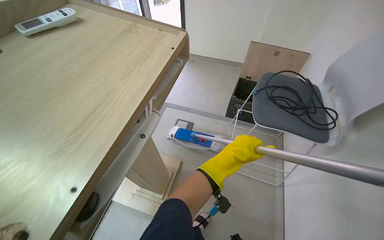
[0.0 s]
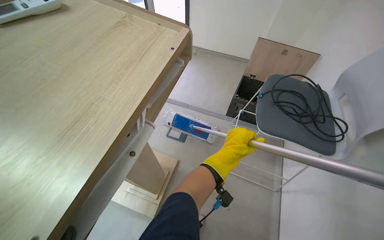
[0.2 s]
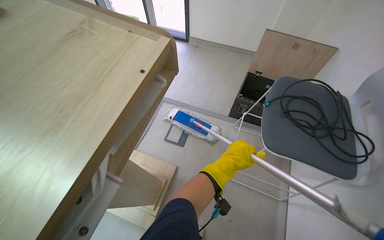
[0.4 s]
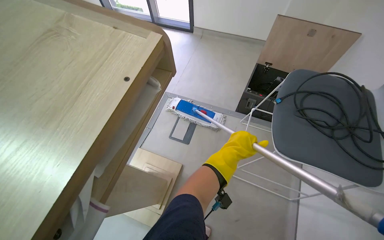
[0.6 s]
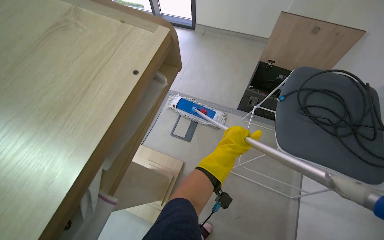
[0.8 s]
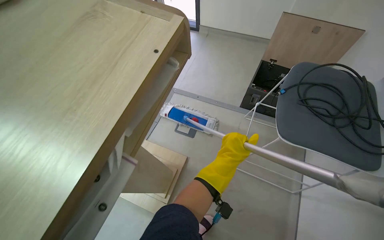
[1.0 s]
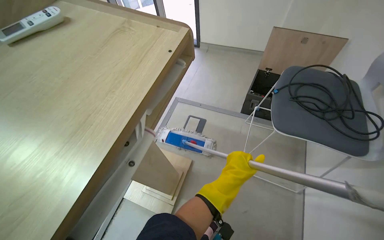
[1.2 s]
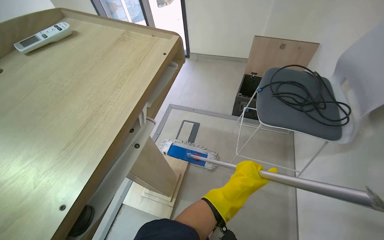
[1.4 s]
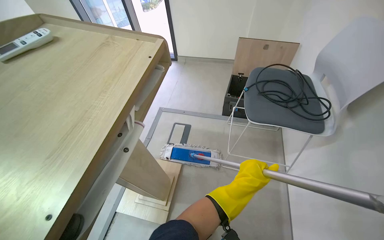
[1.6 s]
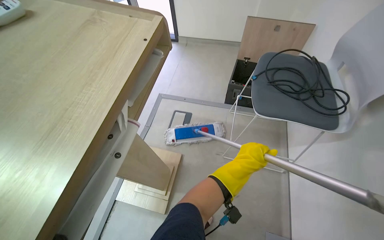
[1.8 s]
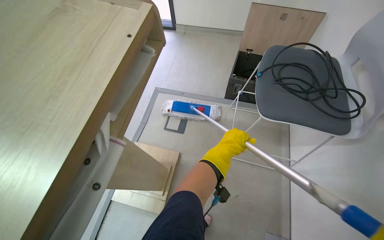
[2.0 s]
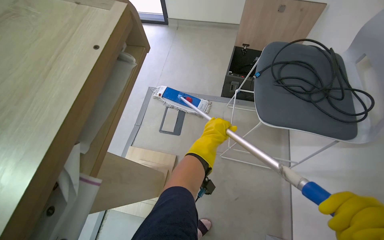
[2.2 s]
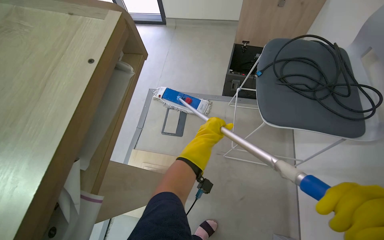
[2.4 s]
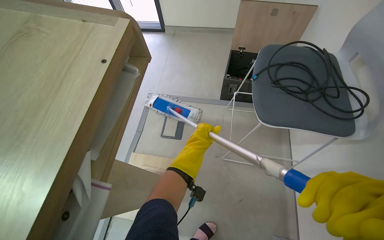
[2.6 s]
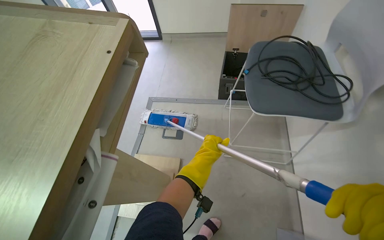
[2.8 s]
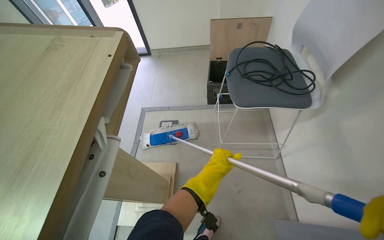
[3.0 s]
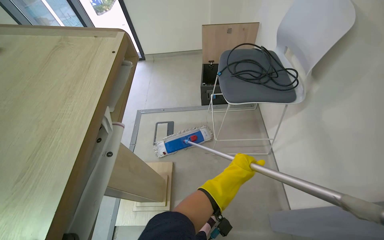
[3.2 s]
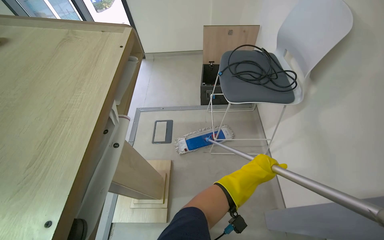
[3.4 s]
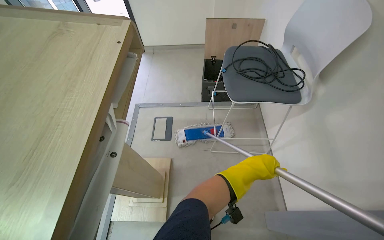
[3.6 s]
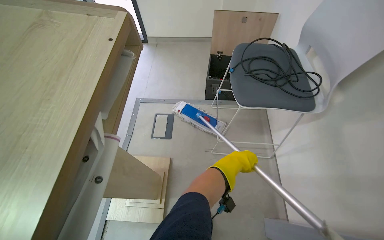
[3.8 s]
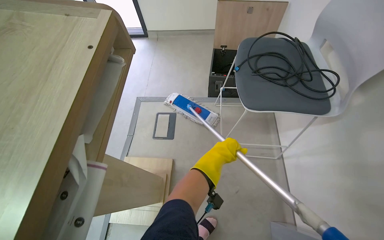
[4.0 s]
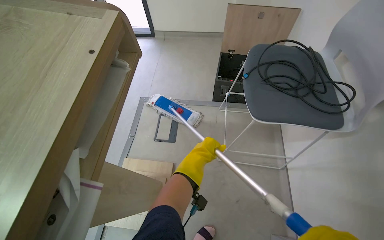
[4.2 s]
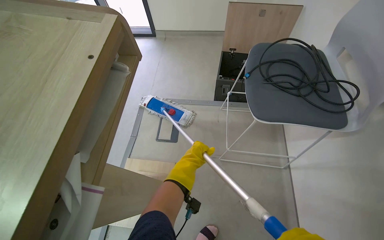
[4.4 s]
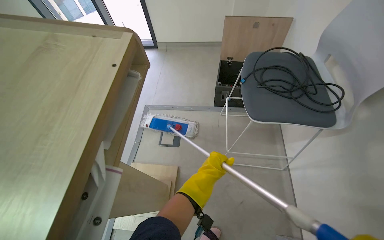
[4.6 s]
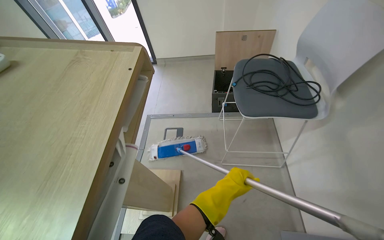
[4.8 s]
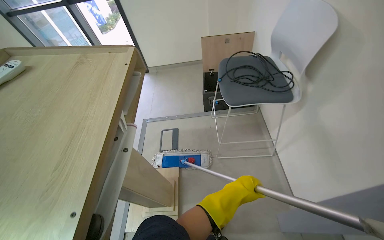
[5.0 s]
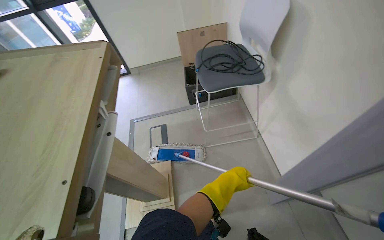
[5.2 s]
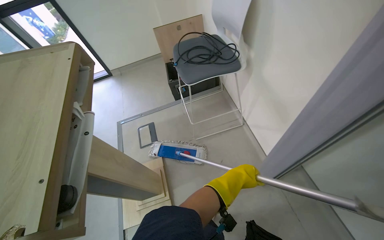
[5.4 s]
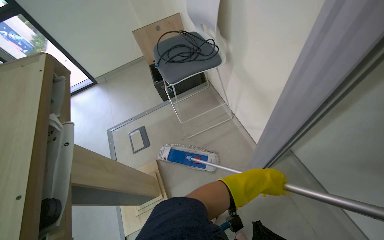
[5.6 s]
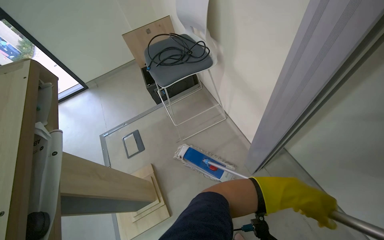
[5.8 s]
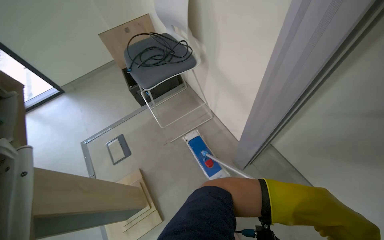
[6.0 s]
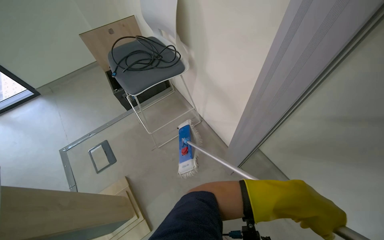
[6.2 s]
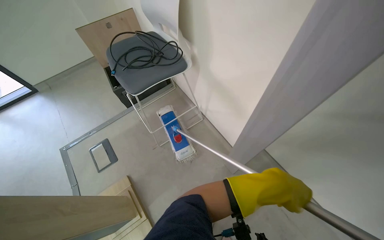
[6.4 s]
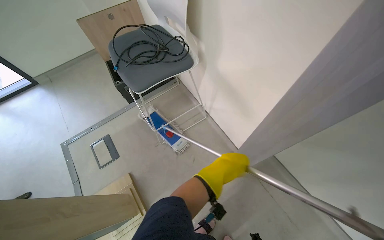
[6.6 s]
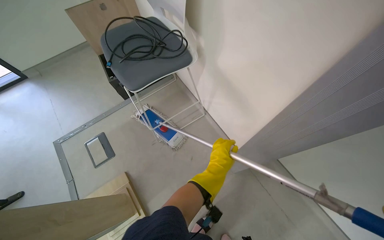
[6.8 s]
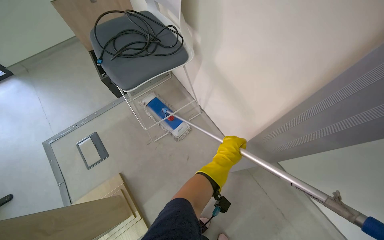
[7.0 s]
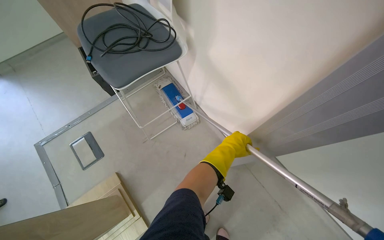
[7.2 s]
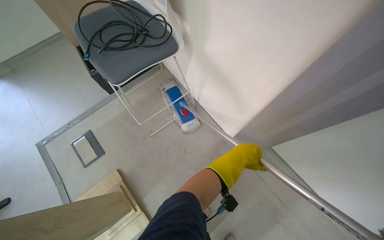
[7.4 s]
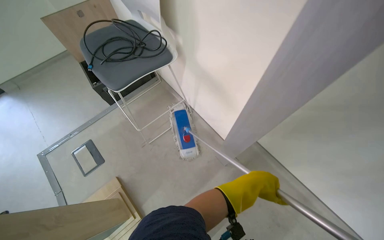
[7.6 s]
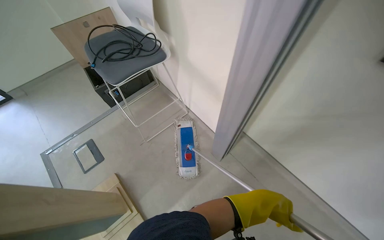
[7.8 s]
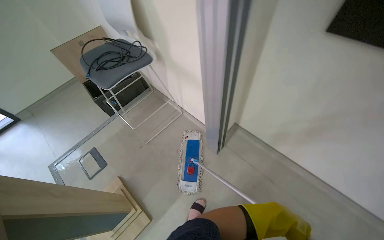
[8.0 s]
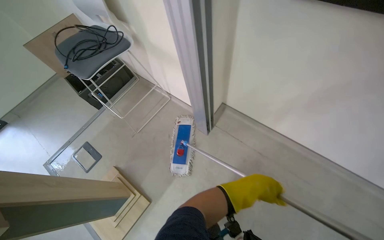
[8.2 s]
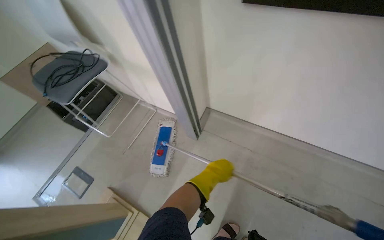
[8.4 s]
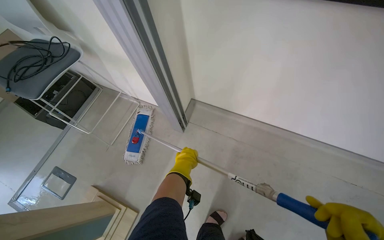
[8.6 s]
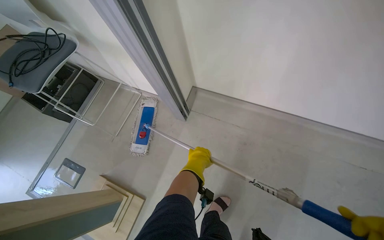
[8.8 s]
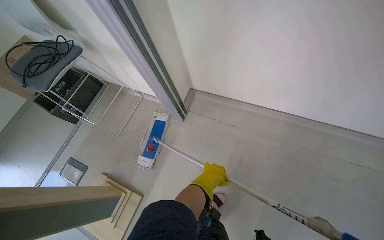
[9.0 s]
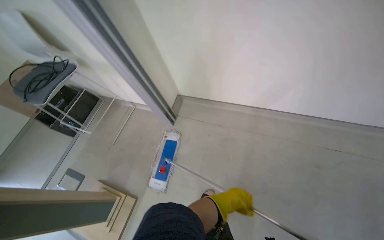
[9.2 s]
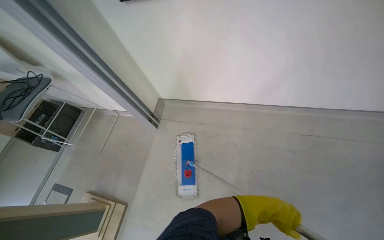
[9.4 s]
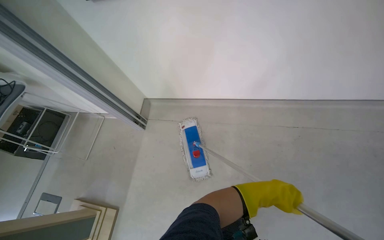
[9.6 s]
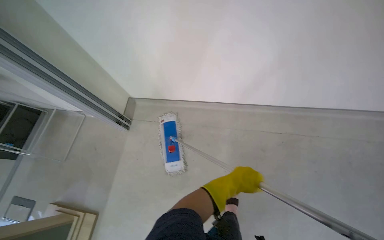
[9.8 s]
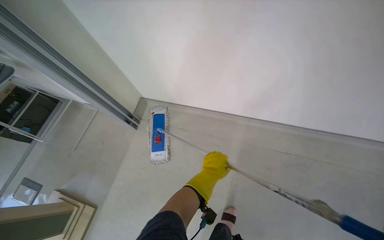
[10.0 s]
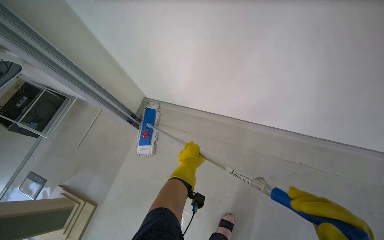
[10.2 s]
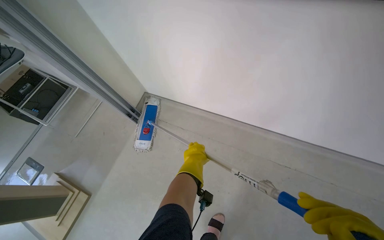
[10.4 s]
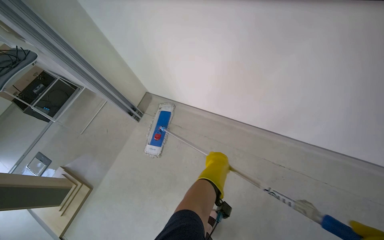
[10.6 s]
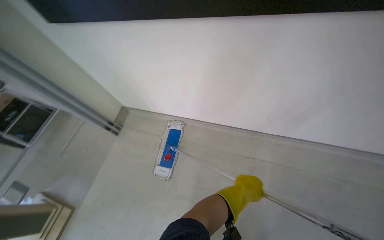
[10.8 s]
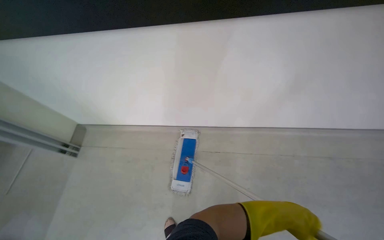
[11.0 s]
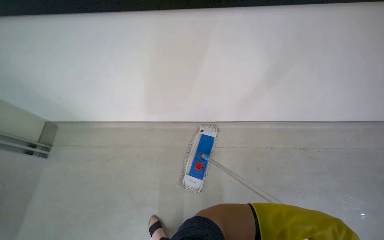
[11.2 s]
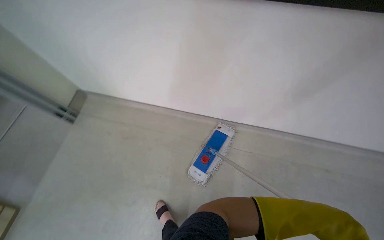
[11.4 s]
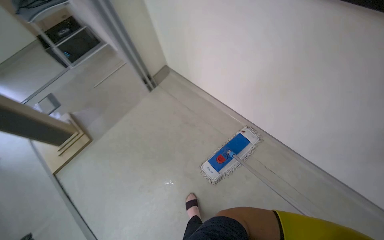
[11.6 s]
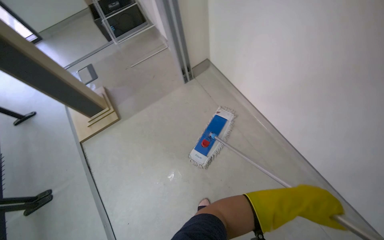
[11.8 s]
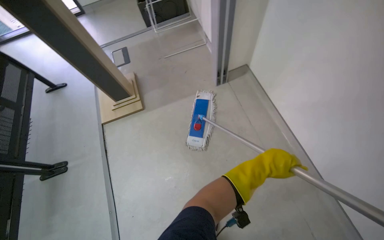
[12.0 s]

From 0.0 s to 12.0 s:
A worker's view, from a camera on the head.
Job: mopping floor.
The whole recording: Mopping front classroom floor. The worker mops the floor in the front section of the classroom.
From 3.0 s to 4.4 s: The left hand heads to the left, covering approximately 10 cm.
From 4.4 s to 6.0 s: The camera travels roughly 40 cm. The head turns to the right by some 40 degrees.
From 6.0 s to 7.6 s: The left hand is displaced farther from the camera by some 20 cm.
From 7.6 s to 9.0 s: The wearer moves approximately 60 cm. Everything in view rotates about 25 degrees counterclockwise.
From 9.0 s to 10.4 s: The head travels to the right, about 50 cm.
From 10.4 s to 12.0 s: The wearer's head swings approximately 25 degrees to the left.

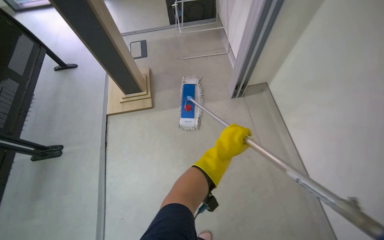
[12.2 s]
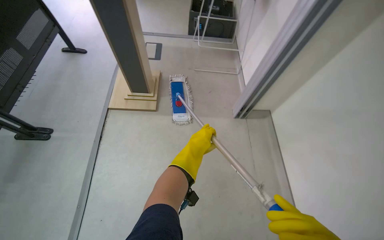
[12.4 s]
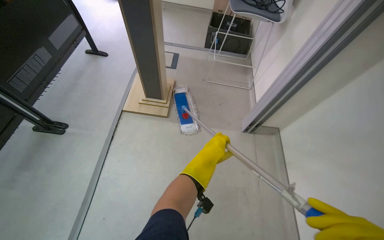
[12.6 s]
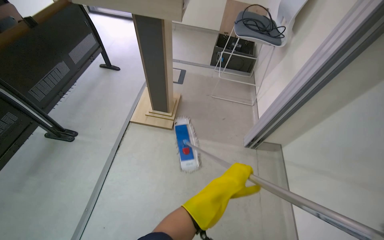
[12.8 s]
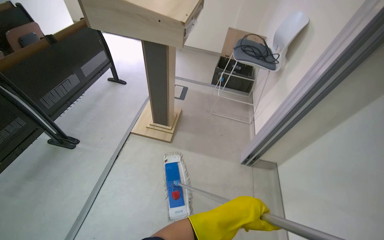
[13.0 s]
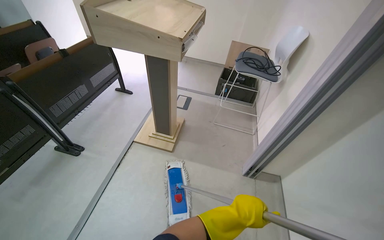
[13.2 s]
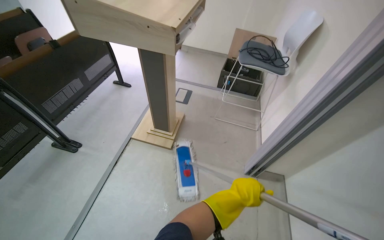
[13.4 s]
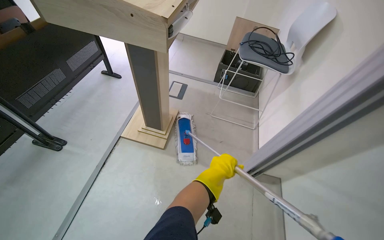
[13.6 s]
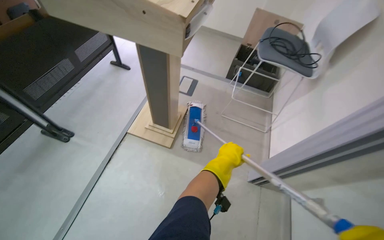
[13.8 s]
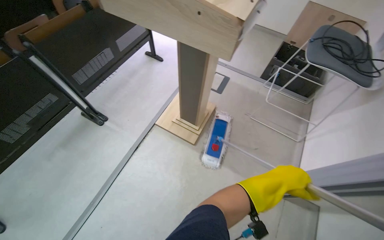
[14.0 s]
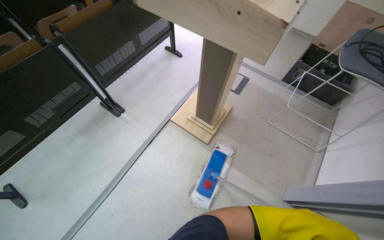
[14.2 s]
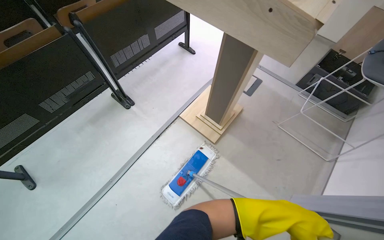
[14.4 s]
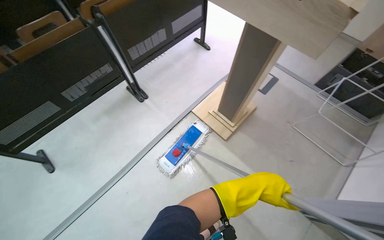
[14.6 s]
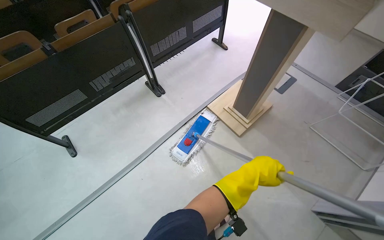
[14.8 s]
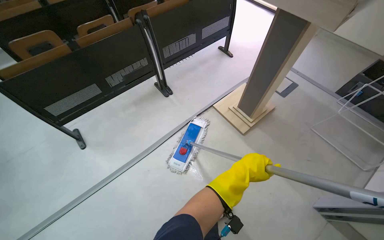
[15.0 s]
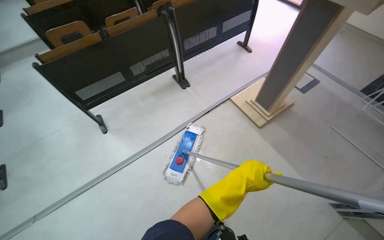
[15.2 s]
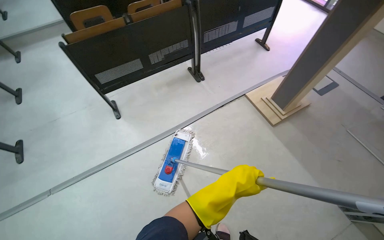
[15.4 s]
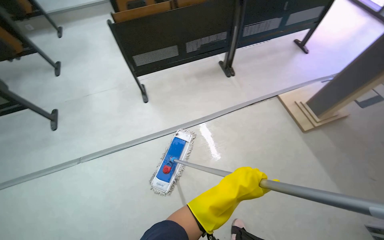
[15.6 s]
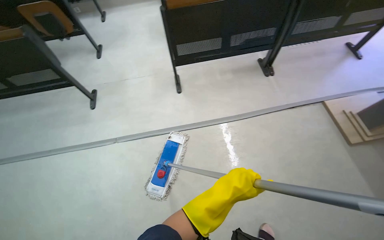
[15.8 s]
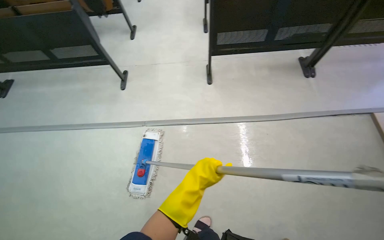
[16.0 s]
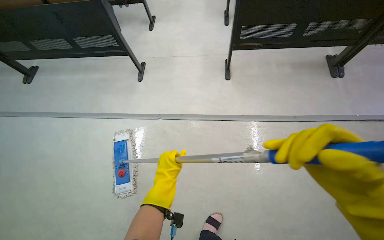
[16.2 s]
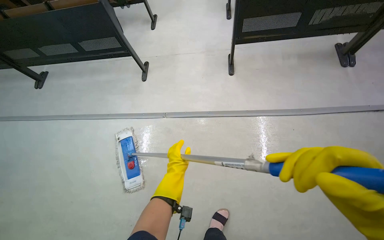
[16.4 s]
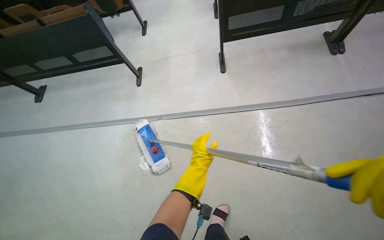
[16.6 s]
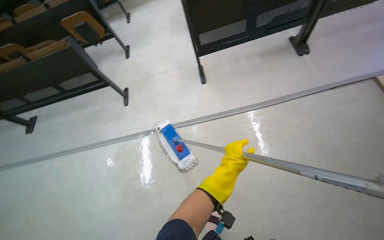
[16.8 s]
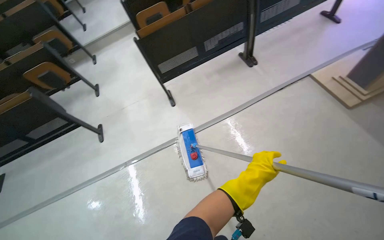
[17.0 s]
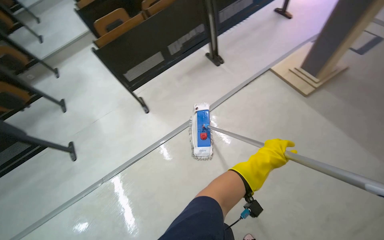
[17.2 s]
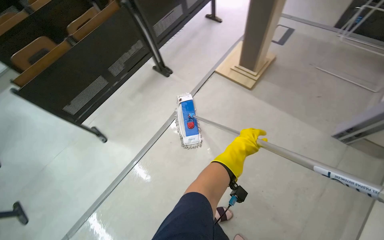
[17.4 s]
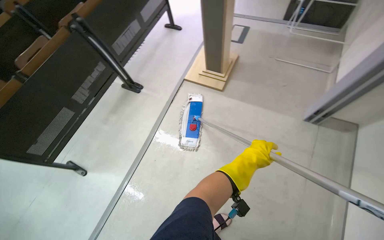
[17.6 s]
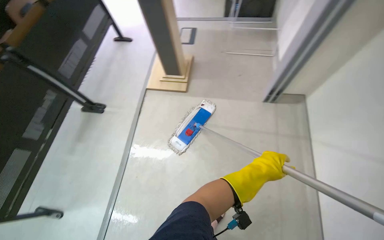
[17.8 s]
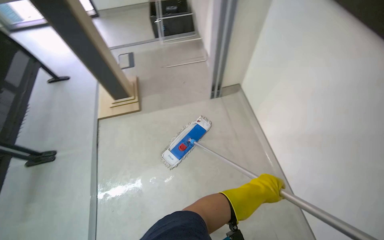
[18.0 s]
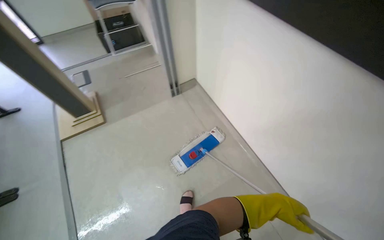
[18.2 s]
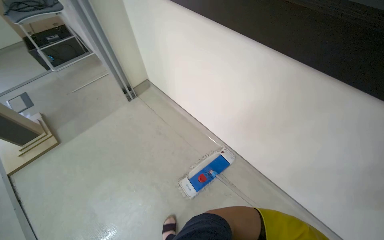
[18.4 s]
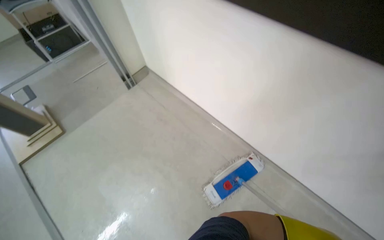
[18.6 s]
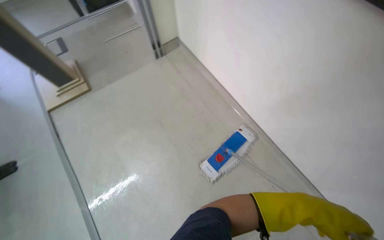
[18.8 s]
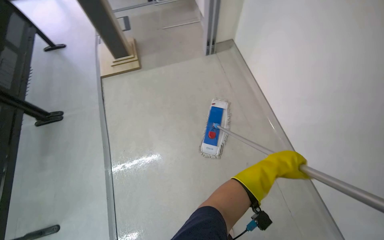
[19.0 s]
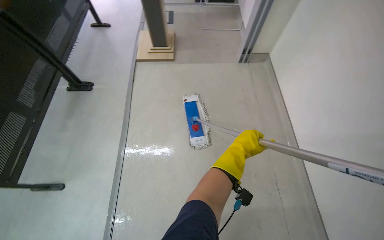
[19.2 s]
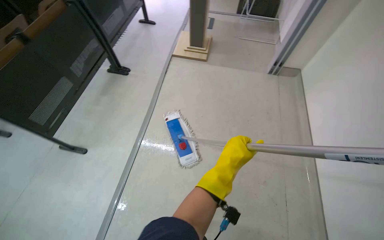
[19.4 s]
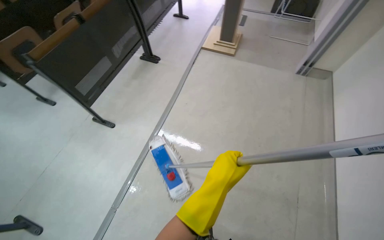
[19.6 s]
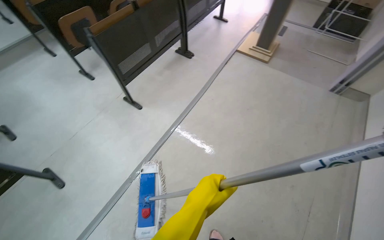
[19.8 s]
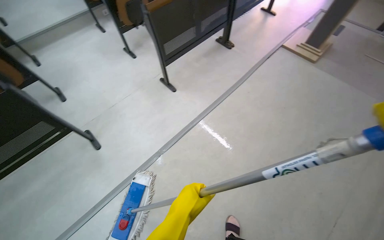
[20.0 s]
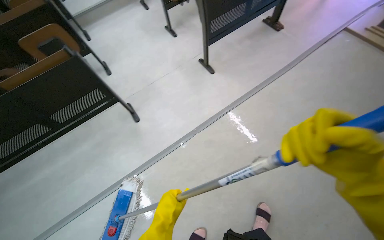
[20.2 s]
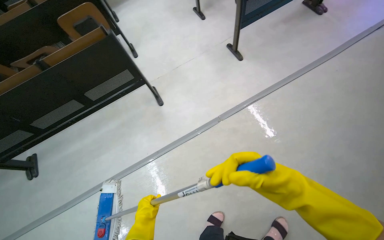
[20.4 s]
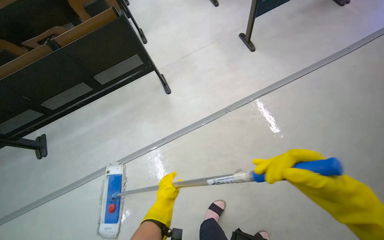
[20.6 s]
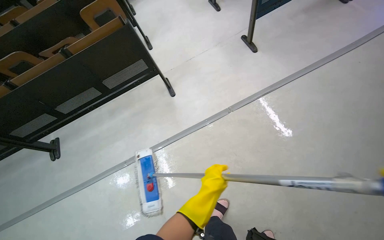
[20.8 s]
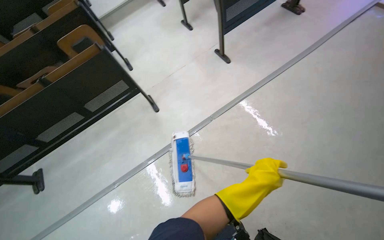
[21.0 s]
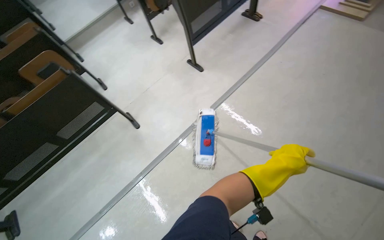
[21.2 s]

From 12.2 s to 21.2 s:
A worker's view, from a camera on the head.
Job: mopping floor.
The whole recording: Mopping front classroom floor. The worker mops the floor in the front section of the classroom.
From 12.2 s to 13.8 s: The scene turns about 30 degrees clockwise in the picture.
From 13.8 s to 15.2 s: The head rotates approximately 40 degrees to the left. The left hand moves approximately 20 cm nearer to the camera and comes back.
From 15.2 s to 16.6 s: The wearer moves some 60 cm. The wearer looks about 35 degrees further to the left.
From 16.6 s to 18.2 s: The wearer moves approximately 40 cm. The head rotates roughly 115 degrees to the right. The view tips upward by about 25 degrees.
From 18.2 s to 19.8 s: The wearer moves roughly 70 cm. The head turns to the left by roughly 60 degrees.
From 19.8 s to 21.2 s: The camera sweeps to the left, by roughly 15 degrees.
